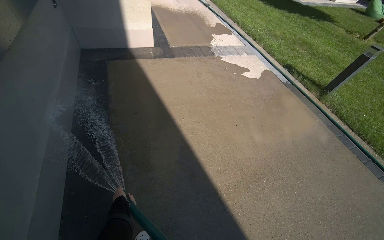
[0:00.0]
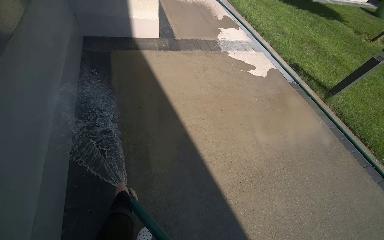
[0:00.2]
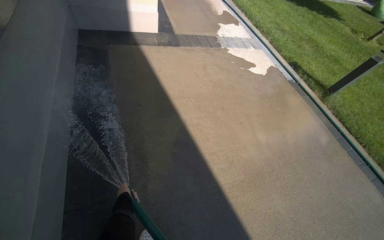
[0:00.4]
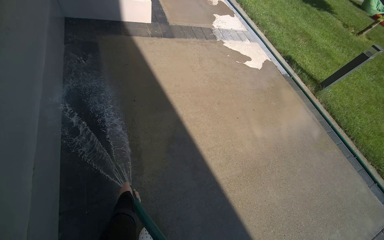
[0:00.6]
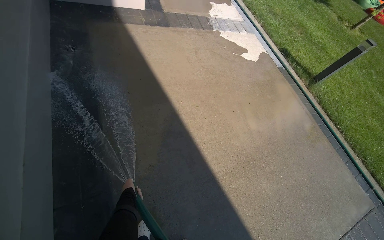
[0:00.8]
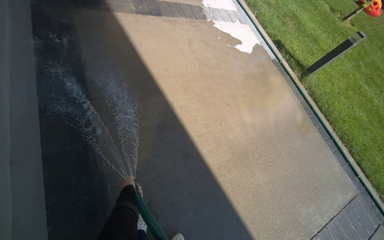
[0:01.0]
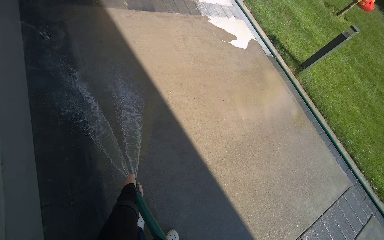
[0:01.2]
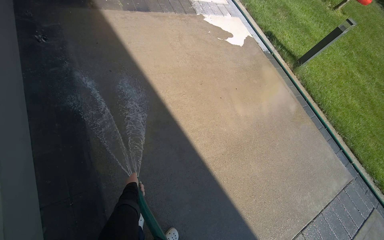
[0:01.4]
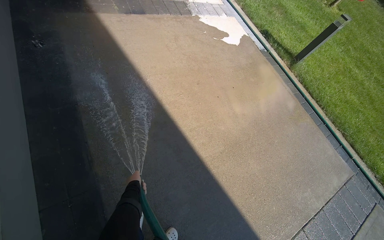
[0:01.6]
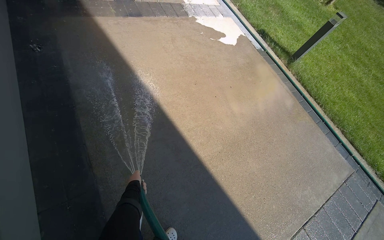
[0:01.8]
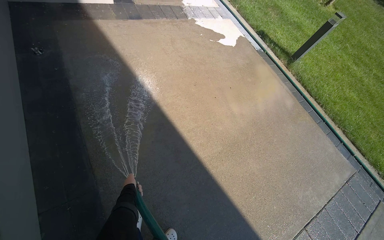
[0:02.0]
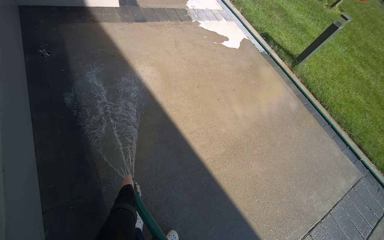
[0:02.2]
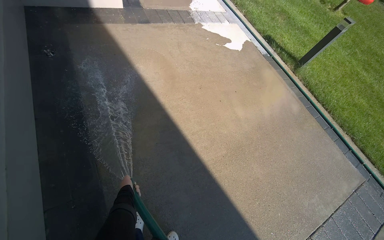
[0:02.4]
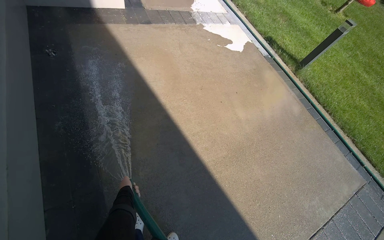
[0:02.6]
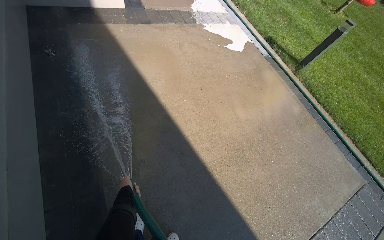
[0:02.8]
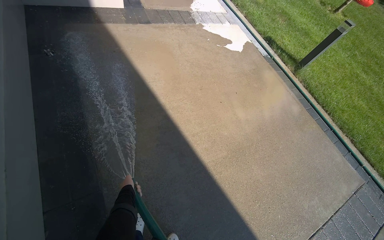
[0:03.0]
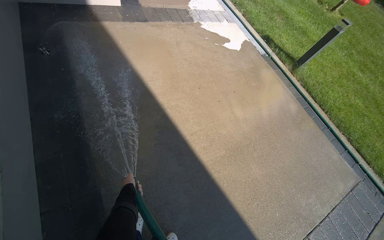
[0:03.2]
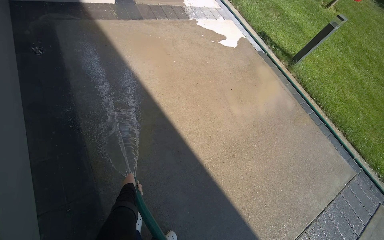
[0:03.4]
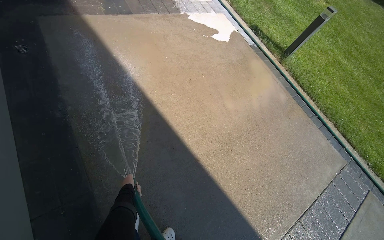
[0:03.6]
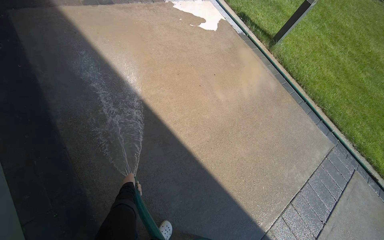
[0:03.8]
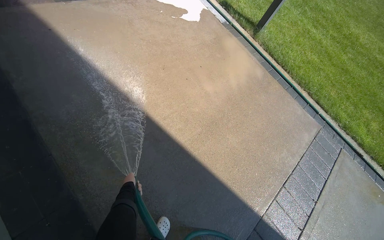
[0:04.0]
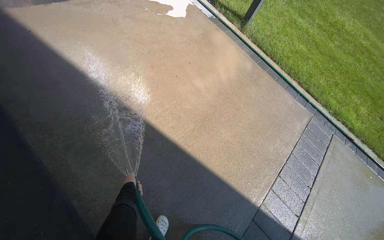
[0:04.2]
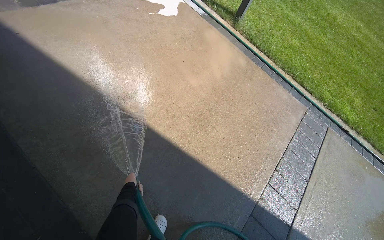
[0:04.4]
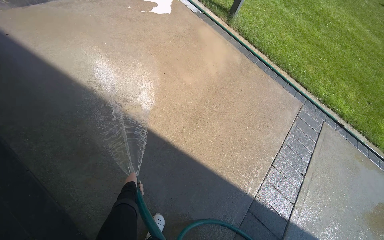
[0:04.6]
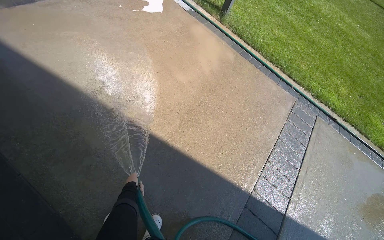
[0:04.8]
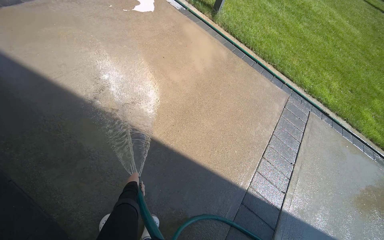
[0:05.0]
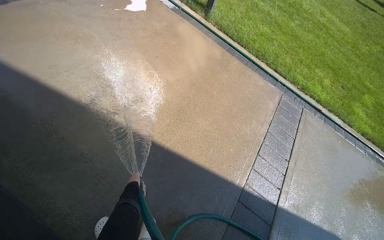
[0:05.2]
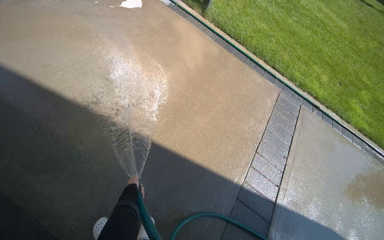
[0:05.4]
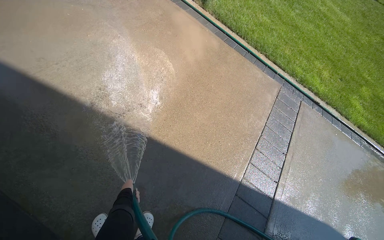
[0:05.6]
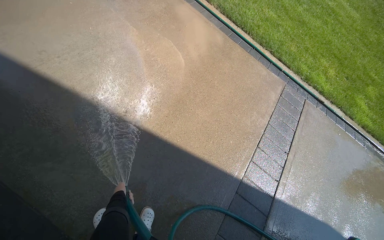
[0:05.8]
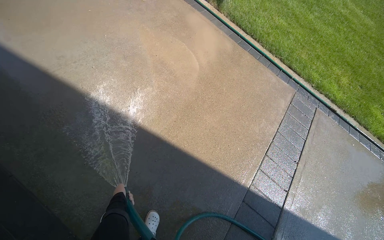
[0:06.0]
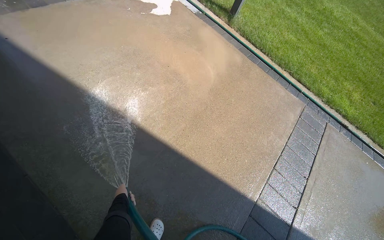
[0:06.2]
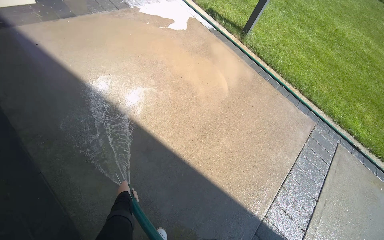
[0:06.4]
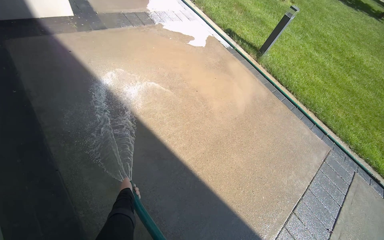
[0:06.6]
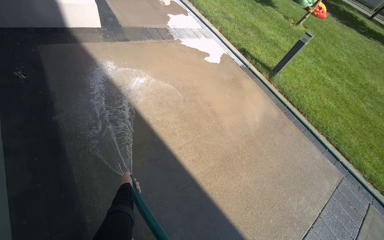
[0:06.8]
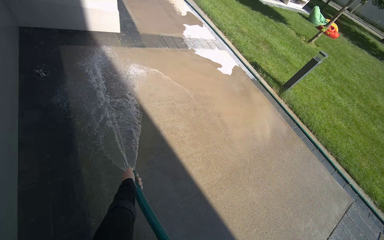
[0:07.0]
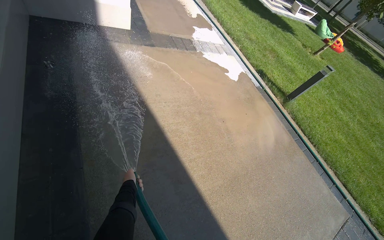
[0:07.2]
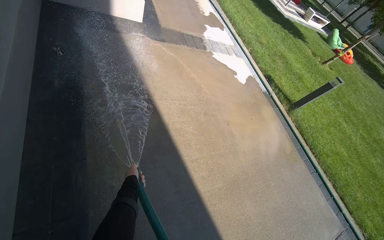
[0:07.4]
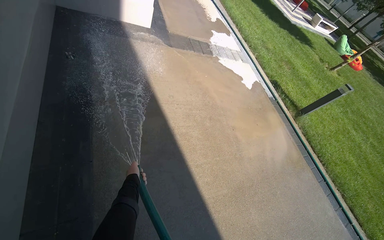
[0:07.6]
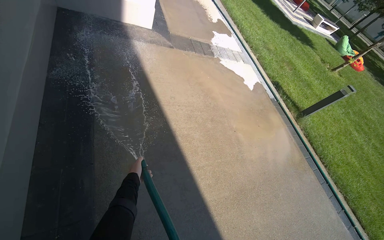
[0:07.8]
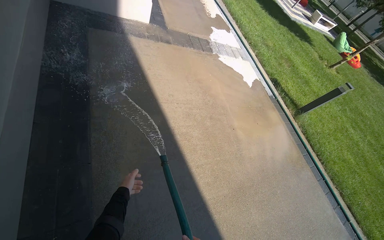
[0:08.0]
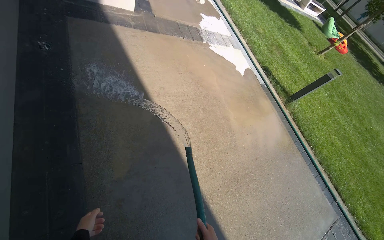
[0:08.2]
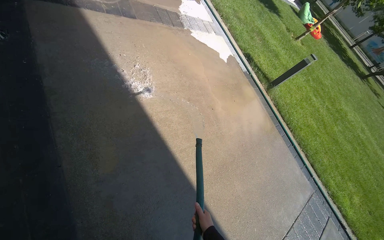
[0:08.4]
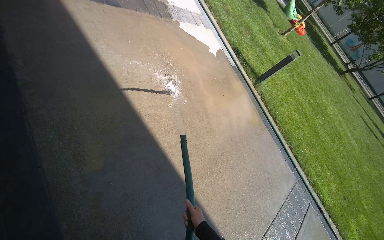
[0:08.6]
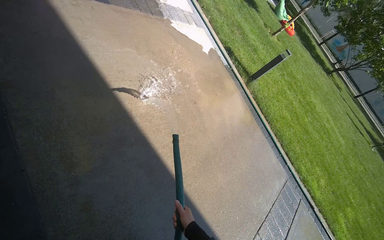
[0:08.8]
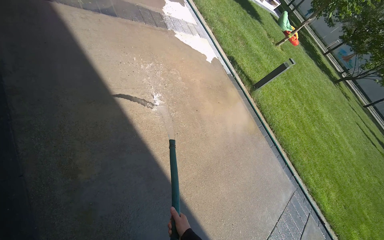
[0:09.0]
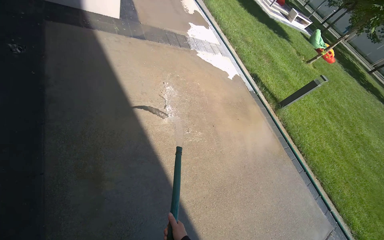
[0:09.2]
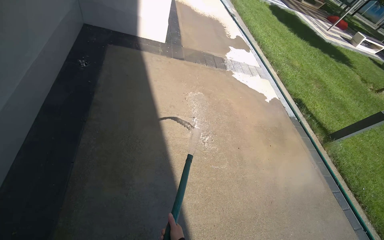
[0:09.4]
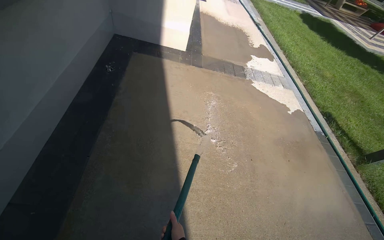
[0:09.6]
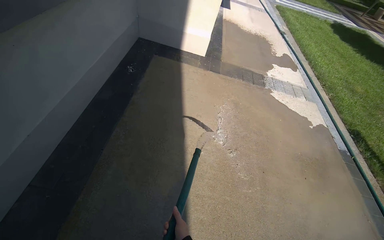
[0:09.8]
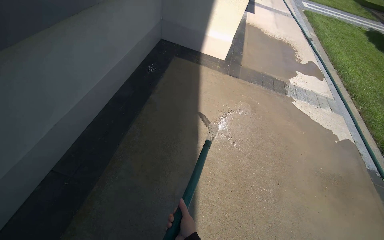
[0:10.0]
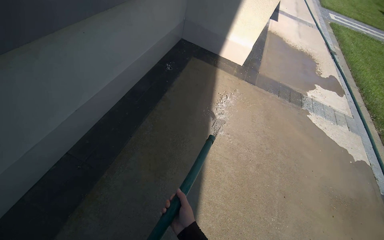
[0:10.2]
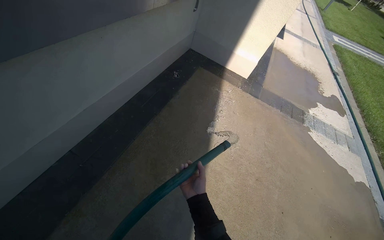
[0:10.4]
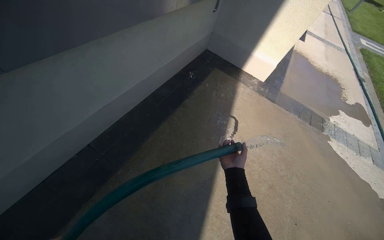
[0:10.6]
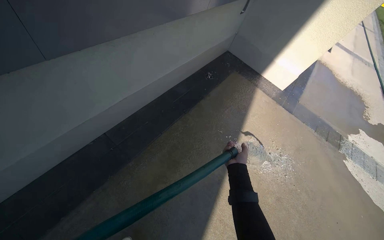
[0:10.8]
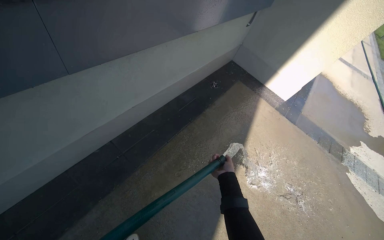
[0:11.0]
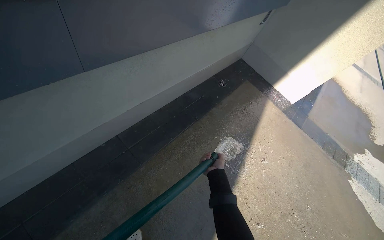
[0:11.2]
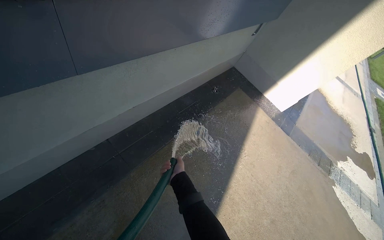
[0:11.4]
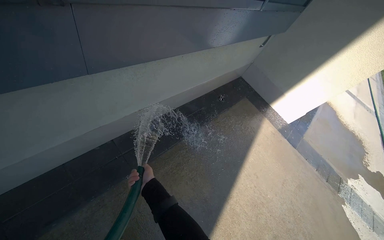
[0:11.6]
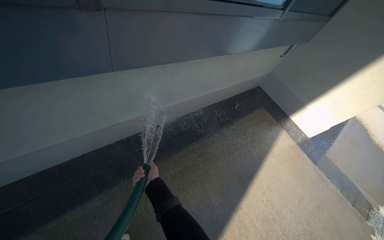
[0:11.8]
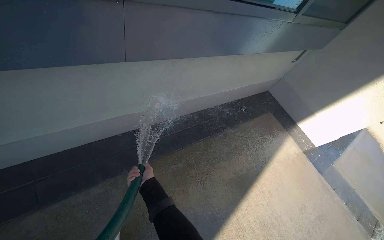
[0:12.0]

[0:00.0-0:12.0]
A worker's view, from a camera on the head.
Job: sweeping floor.
The whole recording: Rinsing concrete ground. The worker rinses the concrete ground with a hose.
0:00.0 to 0:01.6: The camera pitches downward, by about 15 degrees.
0:03.0 to 0:04.4: The left hand moves farther from the camera, some 10 cm.
0:06.0 to 0:07.6: The wearer moves to the left, about 50 cm. The head turns to the left by about 35 degrees. The camera pitches upward, by some 20 degrees.
0:09.0 to 0:10.4: The wearer's head swings some 55 degrees to the left. The view tilts about 20 degrees upward.
0:10.4 to 0:12.0: The wearer's head swings approximately 30 degrees to the left. The right hand goes roughly 40 cm to the left.

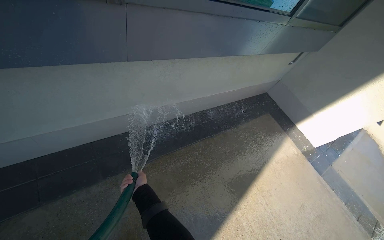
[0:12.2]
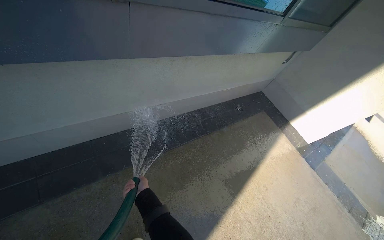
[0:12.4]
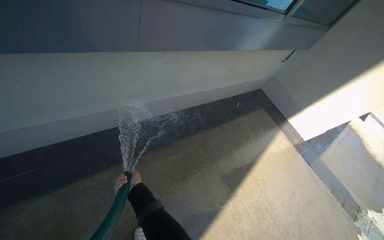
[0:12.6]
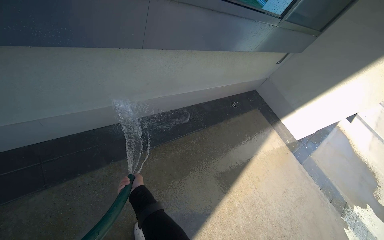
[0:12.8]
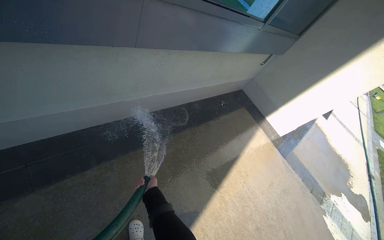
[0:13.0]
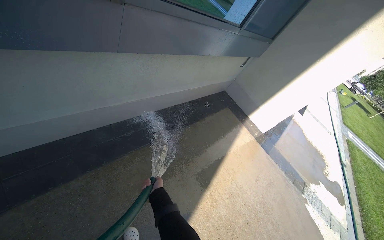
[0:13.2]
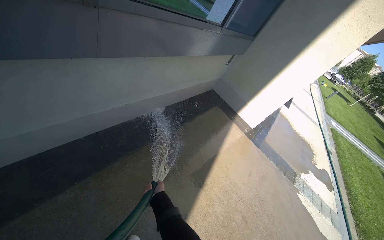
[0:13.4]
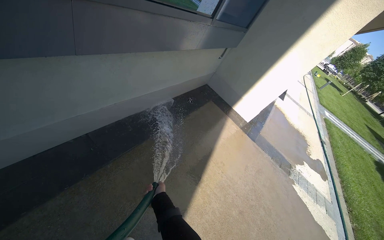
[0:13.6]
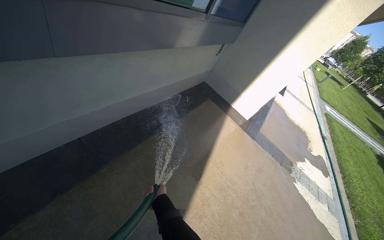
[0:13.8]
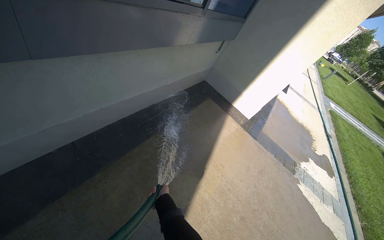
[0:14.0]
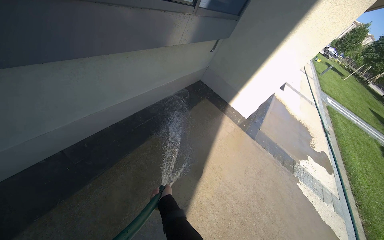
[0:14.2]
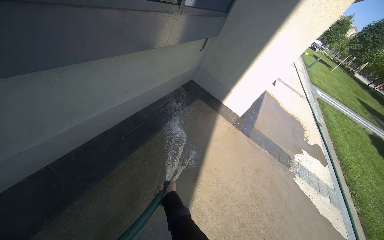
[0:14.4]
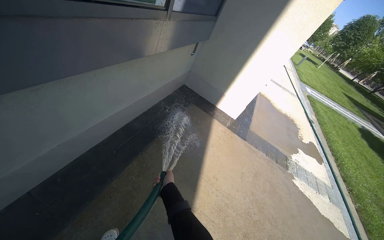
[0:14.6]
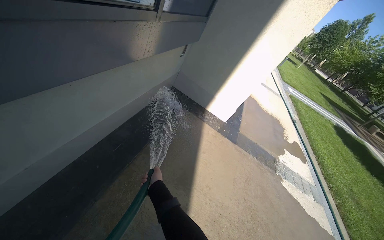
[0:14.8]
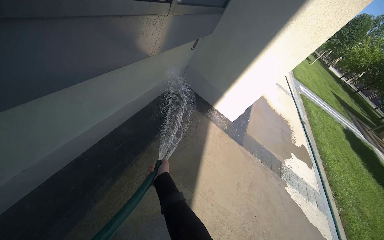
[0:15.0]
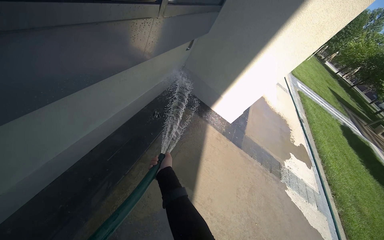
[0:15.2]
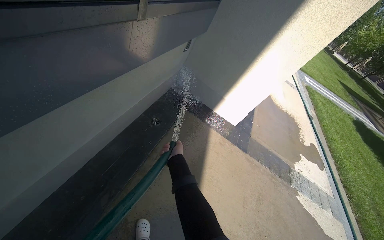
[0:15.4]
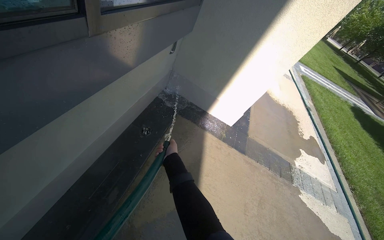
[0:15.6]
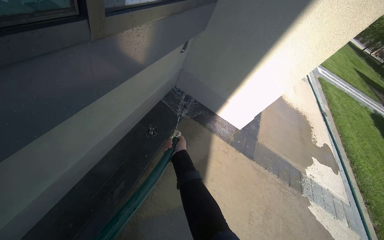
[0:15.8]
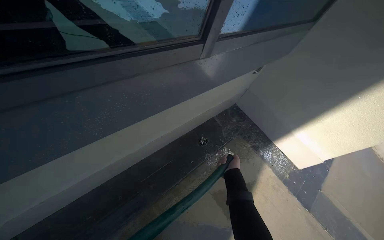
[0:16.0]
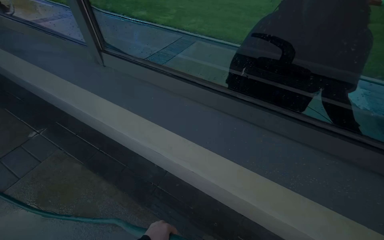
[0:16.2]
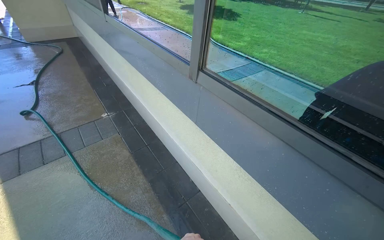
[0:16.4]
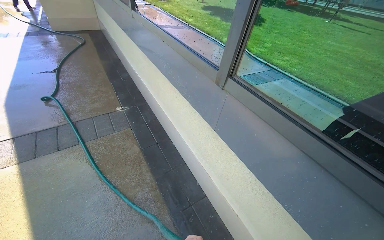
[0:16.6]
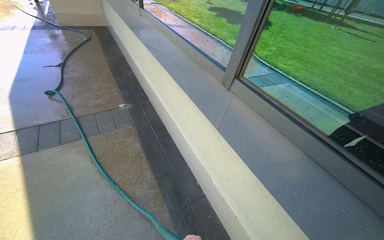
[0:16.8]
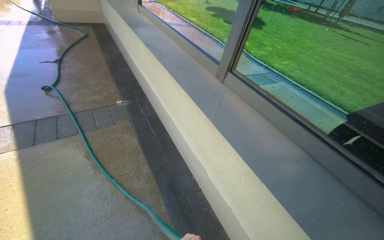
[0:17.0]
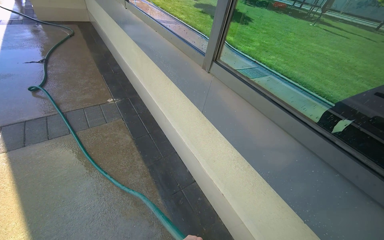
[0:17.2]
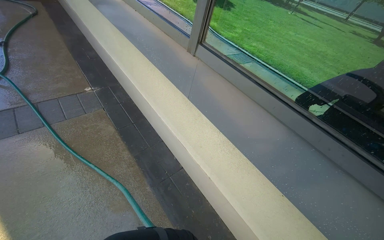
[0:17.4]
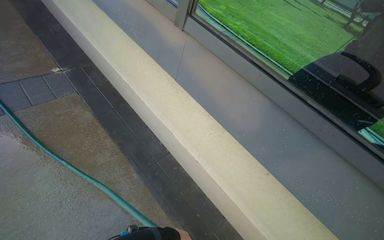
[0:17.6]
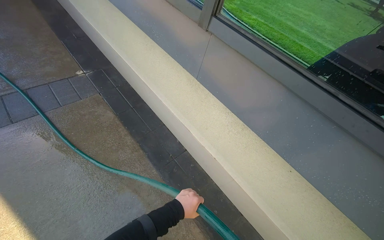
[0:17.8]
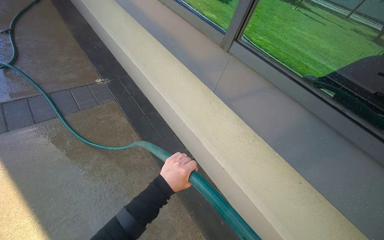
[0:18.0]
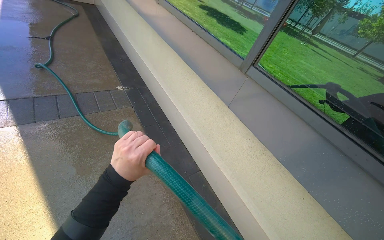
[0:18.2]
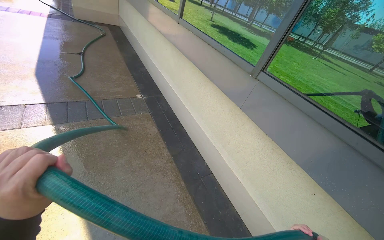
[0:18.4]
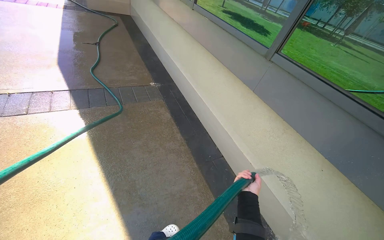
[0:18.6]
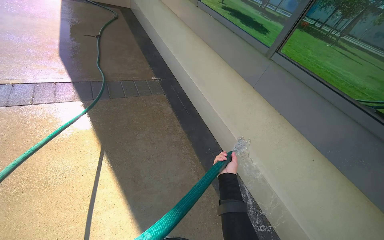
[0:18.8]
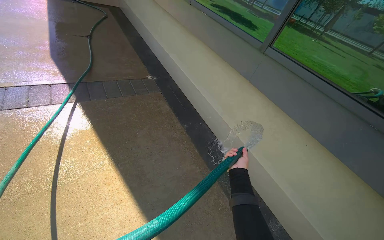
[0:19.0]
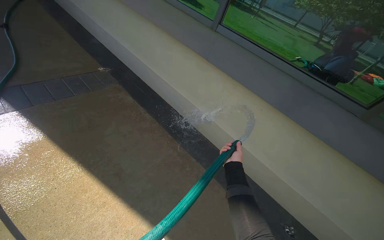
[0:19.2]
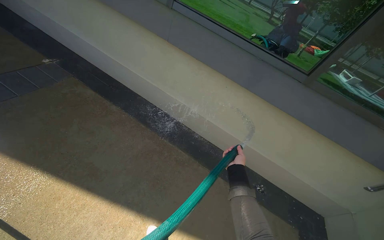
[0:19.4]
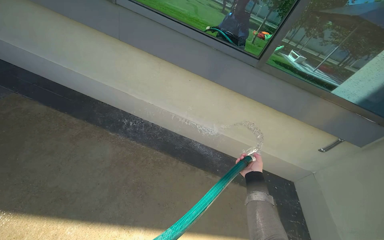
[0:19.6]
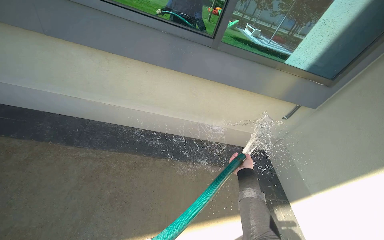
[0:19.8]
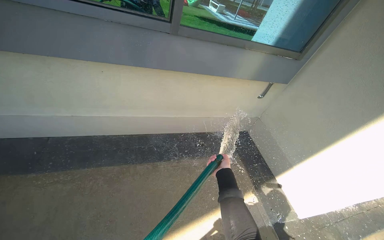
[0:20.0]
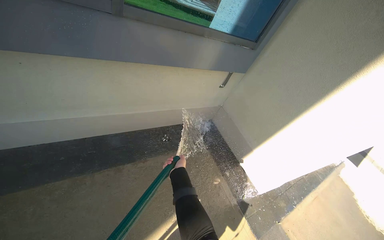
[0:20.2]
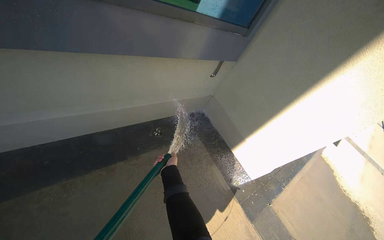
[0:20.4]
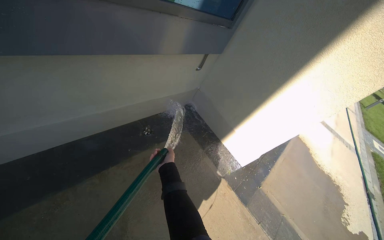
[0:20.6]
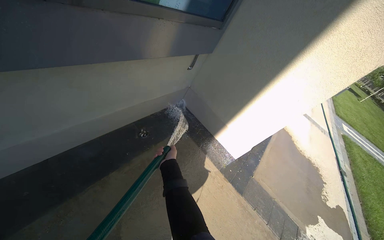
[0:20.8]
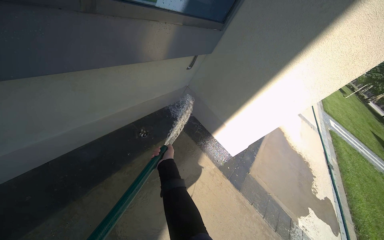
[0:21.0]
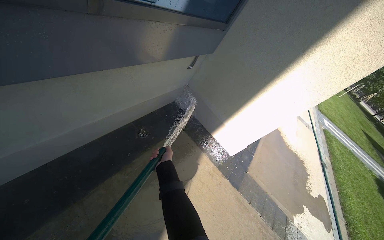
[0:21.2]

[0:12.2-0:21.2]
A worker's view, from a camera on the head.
Job: sweeping floor.
The whole recording: Rinsing concrete ground. The worker rinses the concrete ground with a hose.
0:12.2 to 0:13.8: The head turns to the right by some 20 degrees. The right hand travels to the right by about 20 cm.
0:13.8 to 0:15.2: The camera is carried about 80 cm.
0:18.2 to 0:19.8: The camera travels some 50 cm. The head rotates roughly 55 degrees to the right. The view tips downward by about 15 degrees.
0:19.8 to 0:21.2: The head travels about 50 cm. The wearer's head swings about 45 degrees to the right. The camera pitches downward, by roughly 20 degrees.
